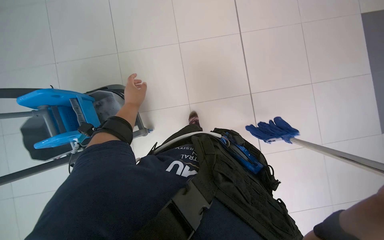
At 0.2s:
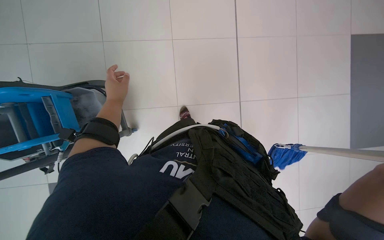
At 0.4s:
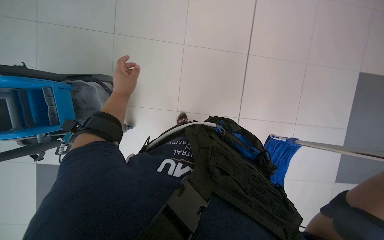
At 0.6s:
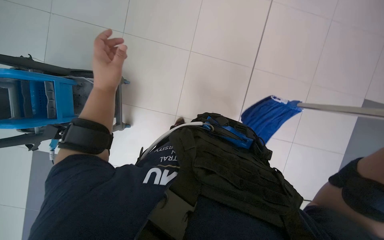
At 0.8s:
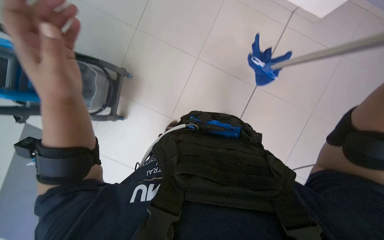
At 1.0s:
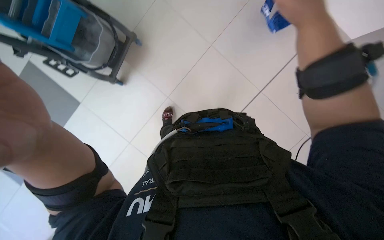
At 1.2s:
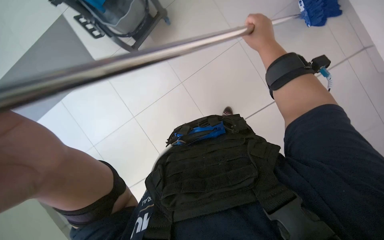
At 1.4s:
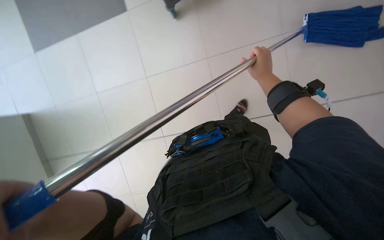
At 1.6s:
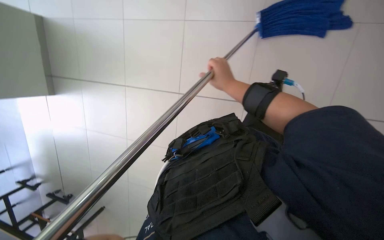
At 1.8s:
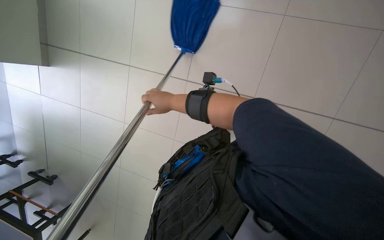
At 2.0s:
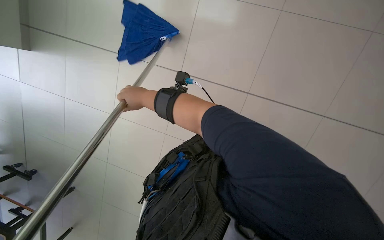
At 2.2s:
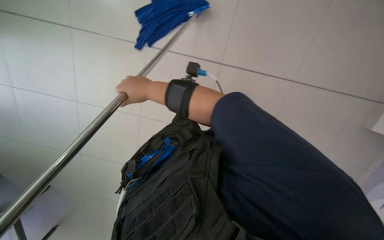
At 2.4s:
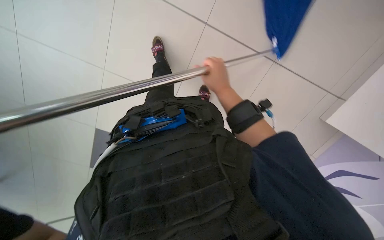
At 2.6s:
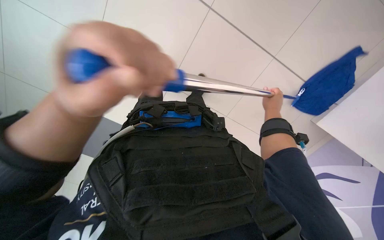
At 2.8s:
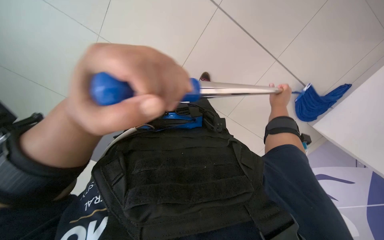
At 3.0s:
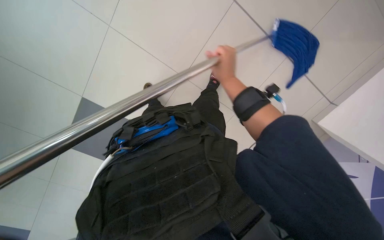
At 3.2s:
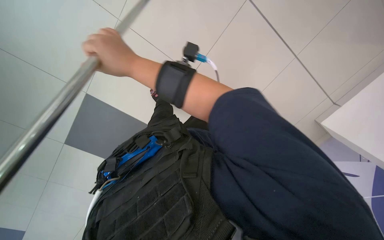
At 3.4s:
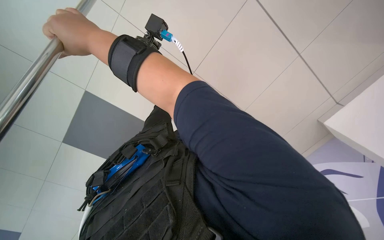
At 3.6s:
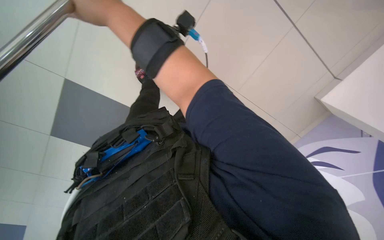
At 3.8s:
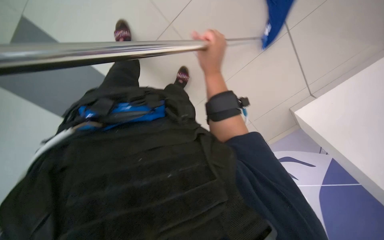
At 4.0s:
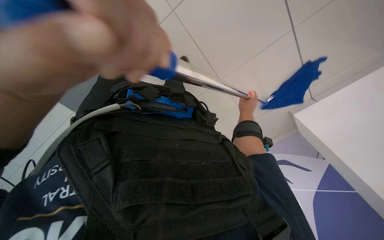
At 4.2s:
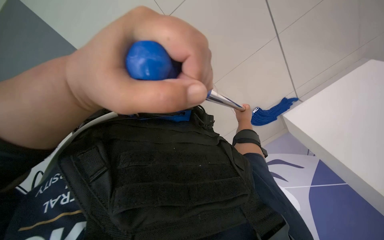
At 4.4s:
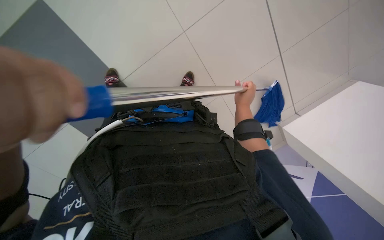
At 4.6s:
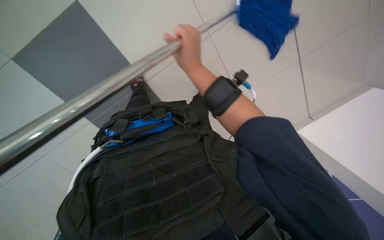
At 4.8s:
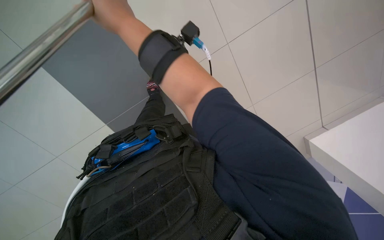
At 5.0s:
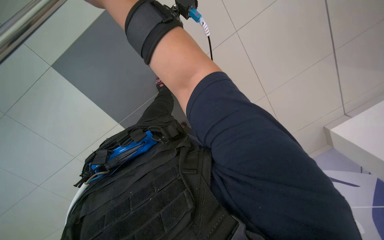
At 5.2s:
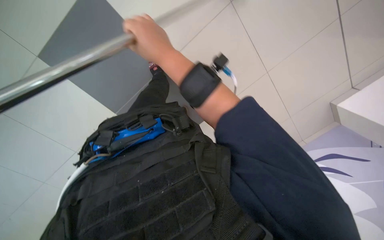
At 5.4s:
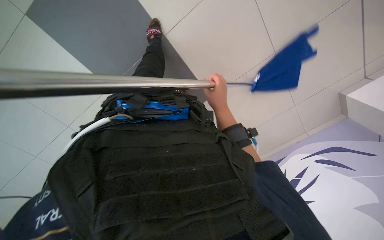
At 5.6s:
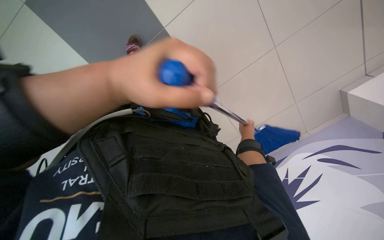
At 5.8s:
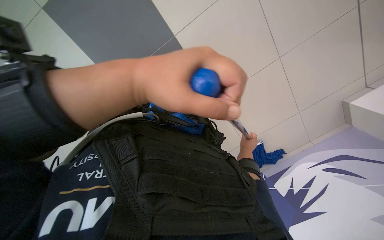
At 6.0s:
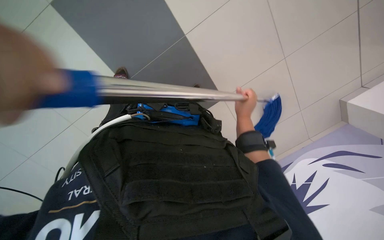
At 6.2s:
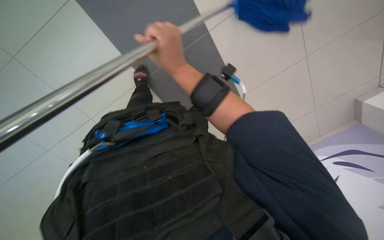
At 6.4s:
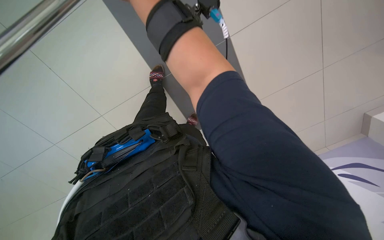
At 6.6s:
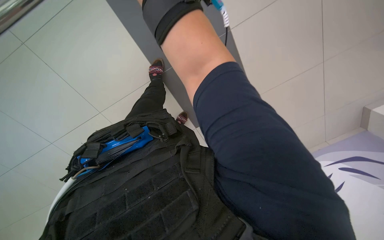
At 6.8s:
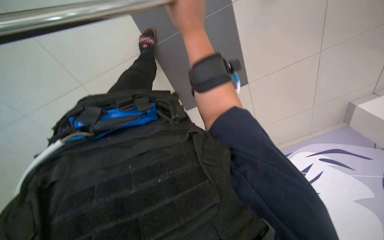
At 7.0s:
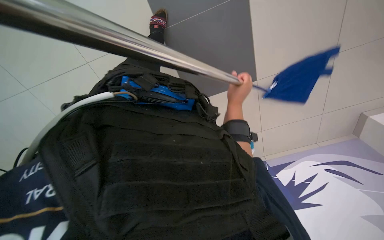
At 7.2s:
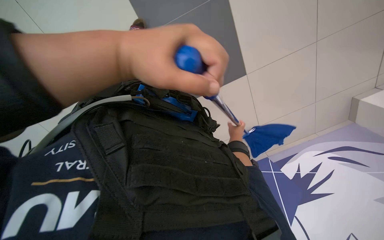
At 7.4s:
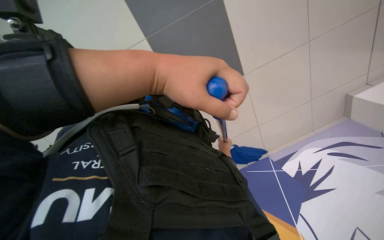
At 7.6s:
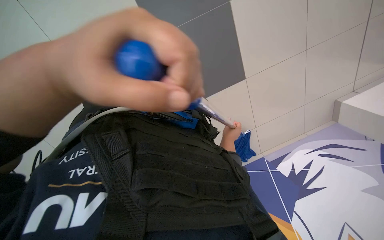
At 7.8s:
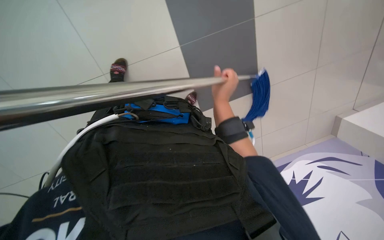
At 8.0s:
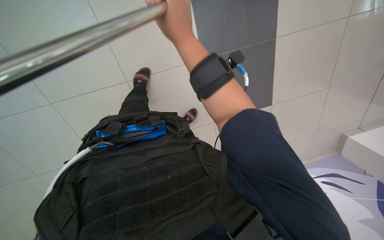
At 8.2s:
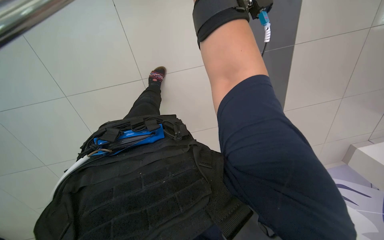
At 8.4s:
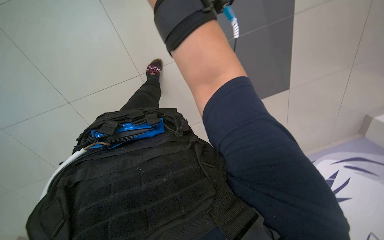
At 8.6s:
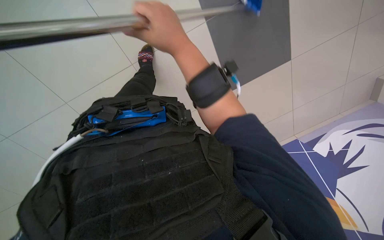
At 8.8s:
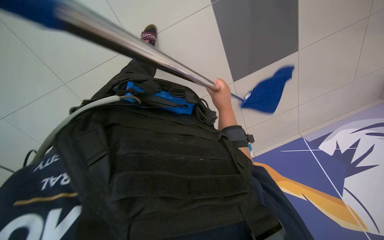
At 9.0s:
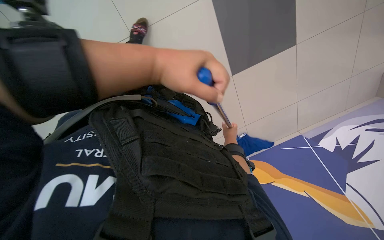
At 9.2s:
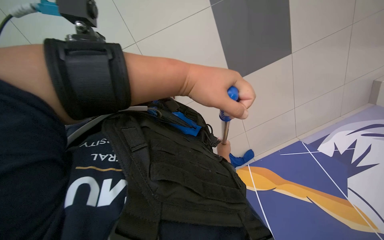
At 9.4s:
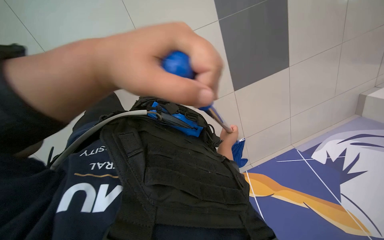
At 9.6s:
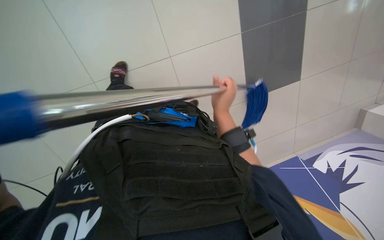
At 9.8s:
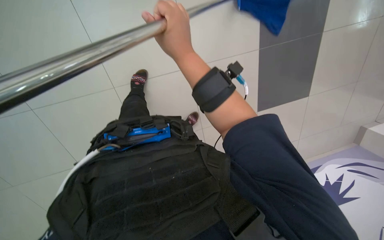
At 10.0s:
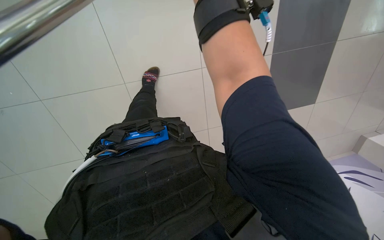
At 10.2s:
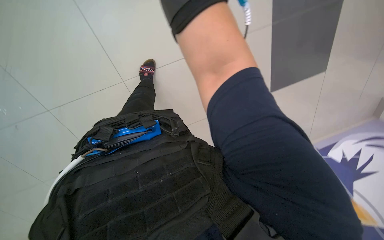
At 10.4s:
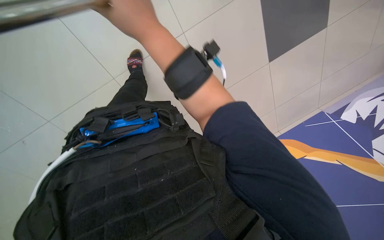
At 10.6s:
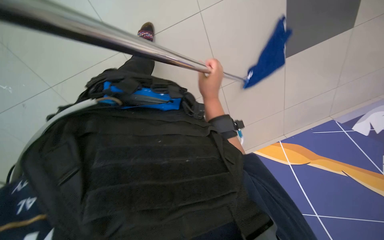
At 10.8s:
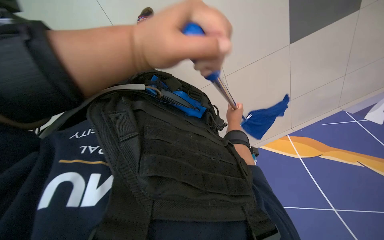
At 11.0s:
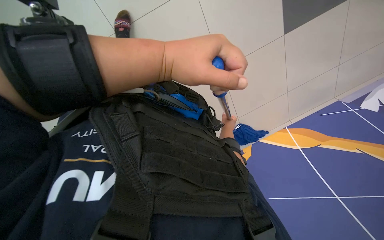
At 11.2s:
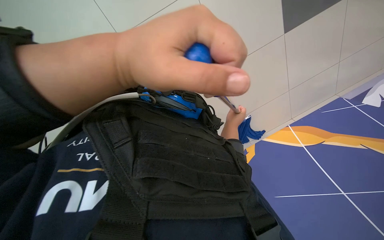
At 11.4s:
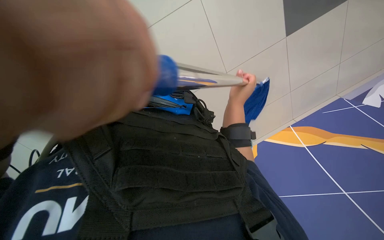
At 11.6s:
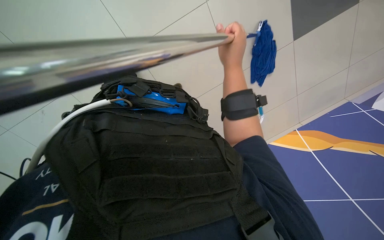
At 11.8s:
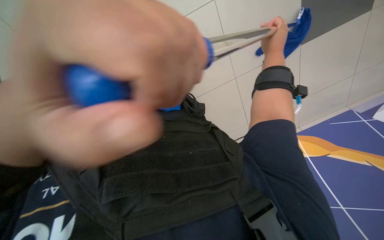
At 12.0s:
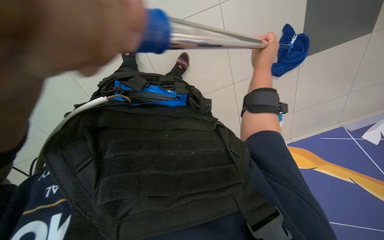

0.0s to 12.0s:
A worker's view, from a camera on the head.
Job: mopping floor.
The whole recording: Mopping the floor. The worker wrings the mop head, attaches it to the handle, and mops the floor.
3.0s to 4.4s: The camera is aimed some 20 degrees further to the right.
4.4s to 6.0s: The right hand goes up the picture and returns, some 20 cm each way.
7.6s to 9.0s: The right hand moves roughly 60 cm up the picture and comes back.
9.0s to 10.4s: The head travels to the left, approximately 60 cm.
10.4s to 12.0s: The right hand heads farther from the camera and to the right, covering about 25 cm.

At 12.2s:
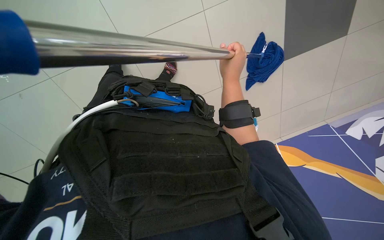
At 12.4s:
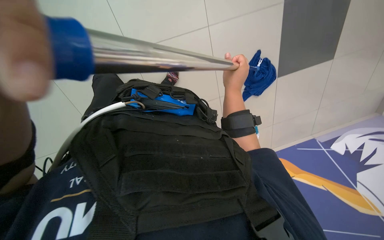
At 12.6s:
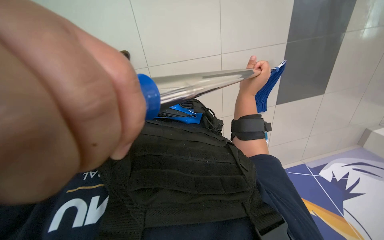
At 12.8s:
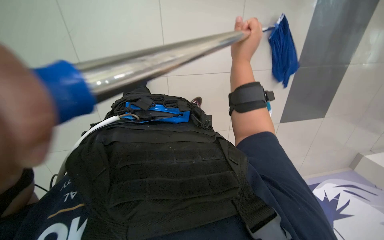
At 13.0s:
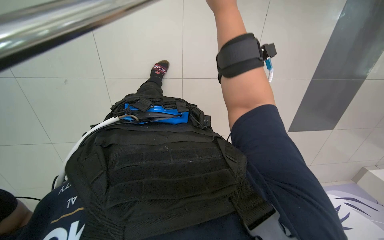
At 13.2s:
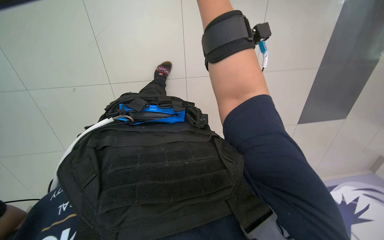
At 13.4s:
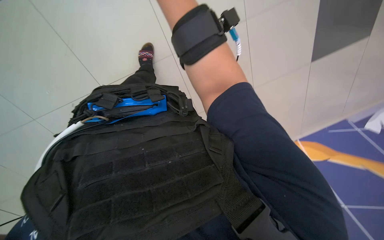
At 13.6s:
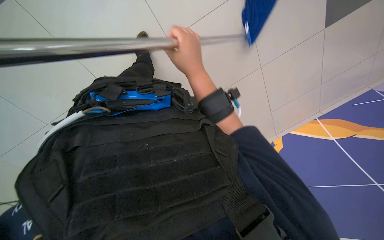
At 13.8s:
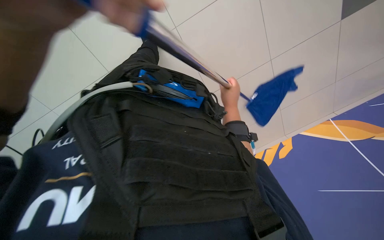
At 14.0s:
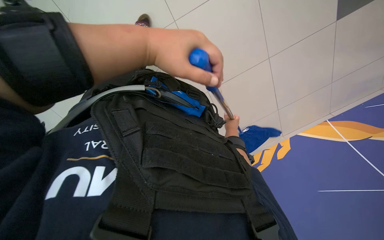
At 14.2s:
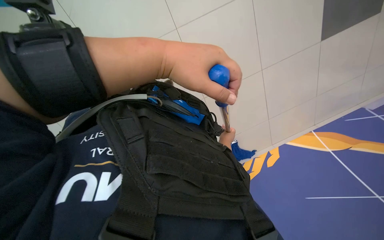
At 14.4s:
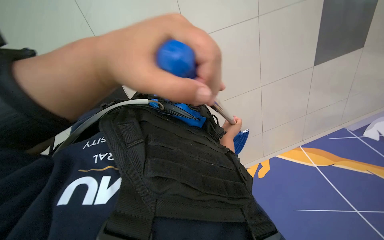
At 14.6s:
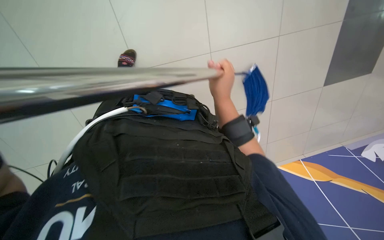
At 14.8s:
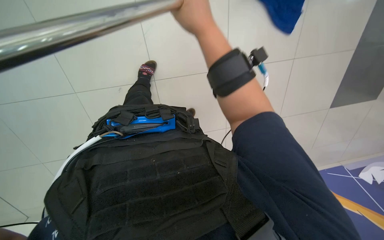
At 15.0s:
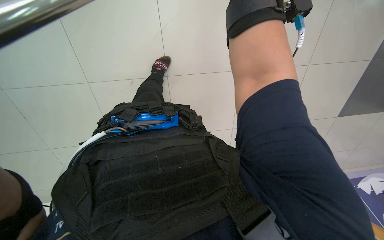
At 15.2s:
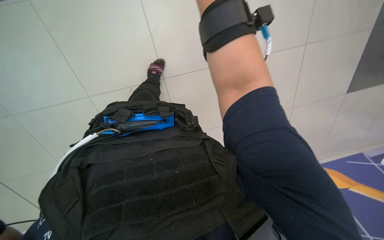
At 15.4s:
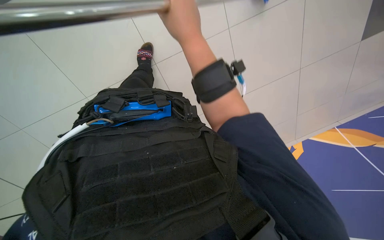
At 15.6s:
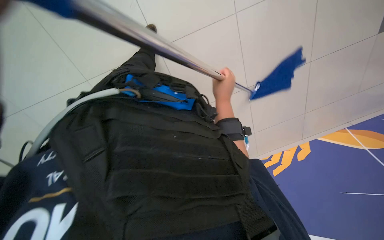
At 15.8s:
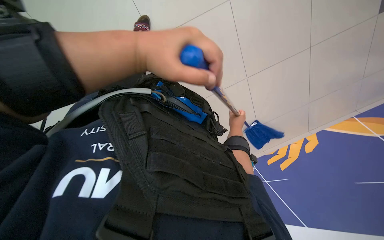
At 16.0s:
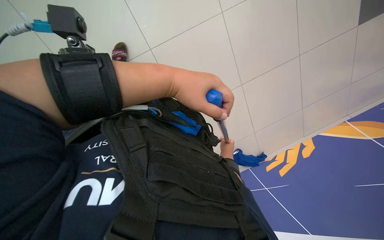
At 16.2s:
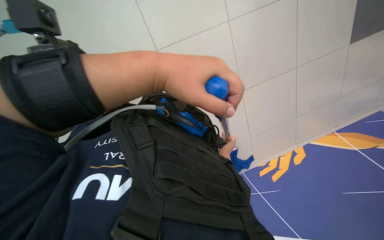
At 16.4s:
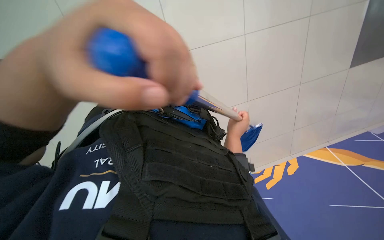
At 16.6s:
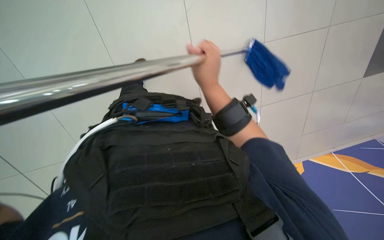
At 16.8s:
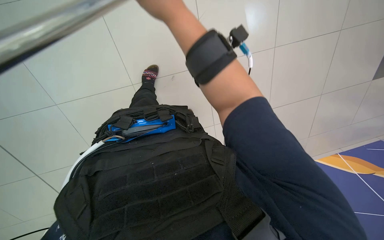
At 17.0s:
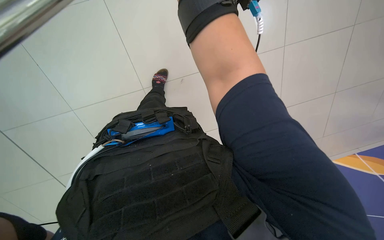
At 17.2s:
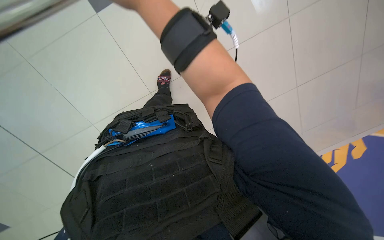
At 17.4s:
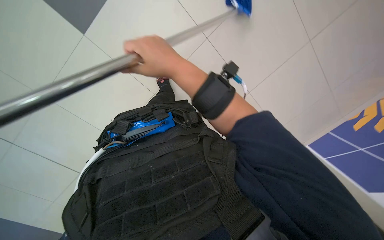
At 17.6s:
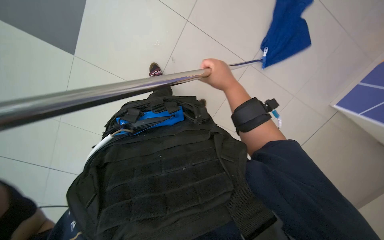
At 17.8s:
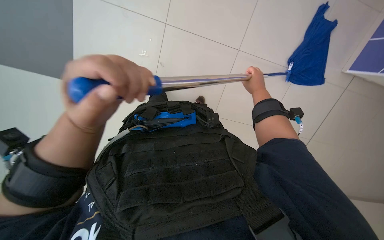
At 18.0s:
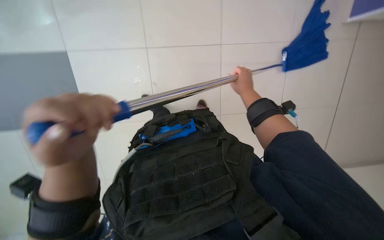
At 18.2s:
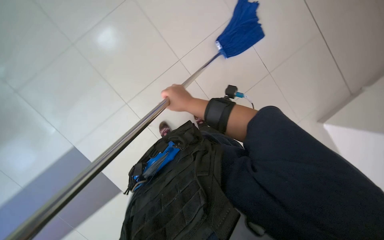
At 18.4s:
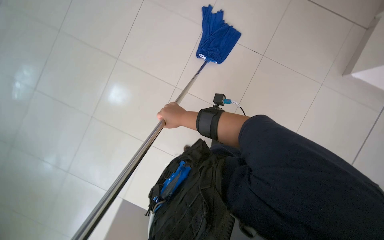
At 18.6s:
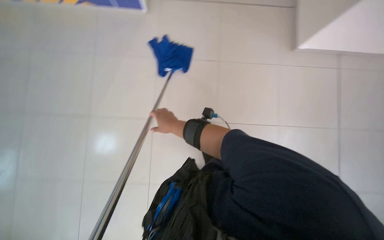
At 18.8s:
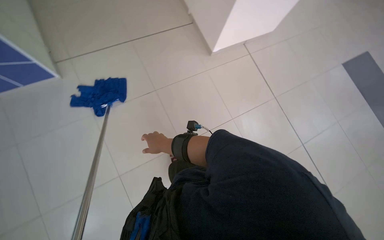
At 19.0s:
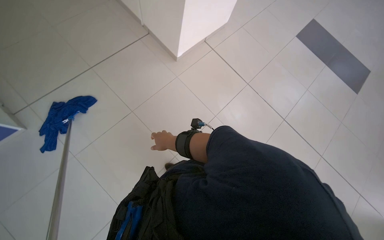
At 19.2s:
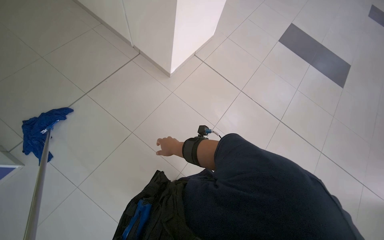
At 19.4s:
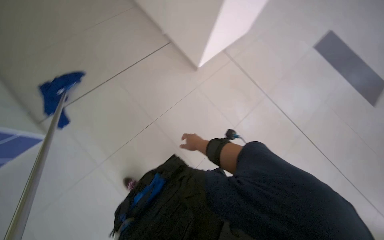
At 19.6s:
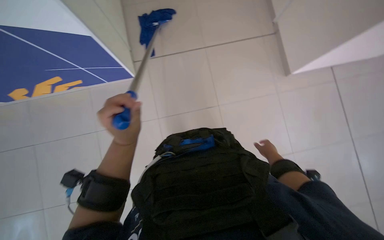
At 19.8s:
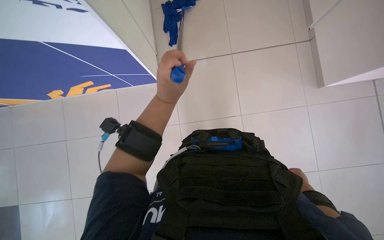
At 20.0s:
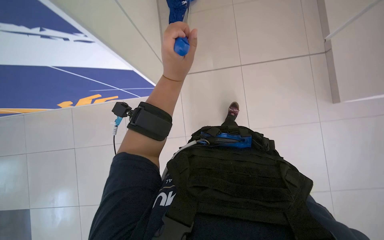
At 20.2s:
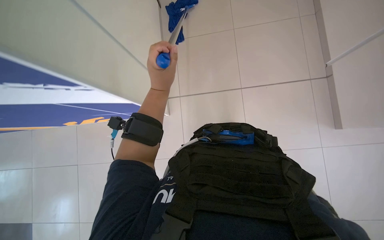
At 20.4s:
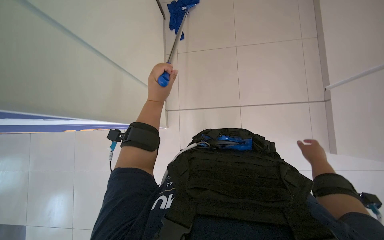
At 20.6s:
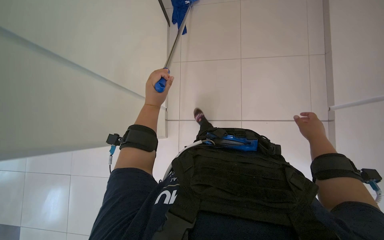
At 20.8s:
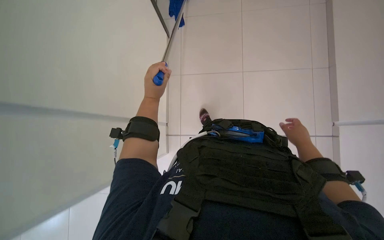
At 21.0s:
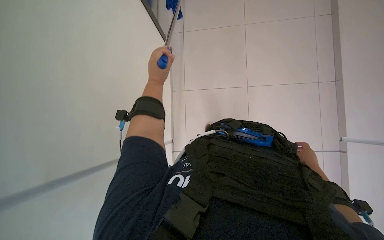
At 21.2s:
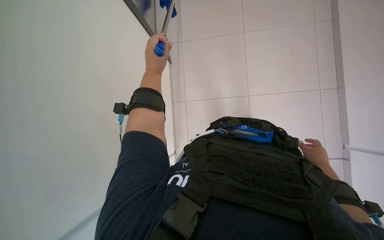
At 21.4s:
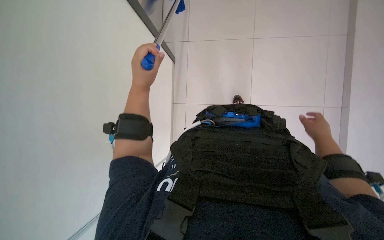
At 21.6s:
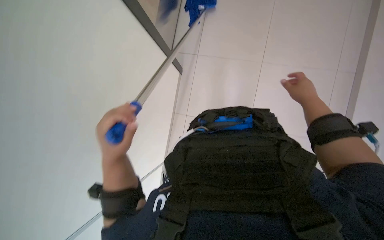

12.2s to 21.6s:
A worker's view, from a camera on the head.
Job: mopping floor.
The whole recording: Mopping the floor. The worker wrings the mop head, attaches it to the handle, and mops the floor.
13.8s to 15.4s: The camera travels roughly 50 cm.
17.0s to 18.4s: The wearer moves some 40 cm. The scene turns some 35 degrees counterclockwise in the picture.
